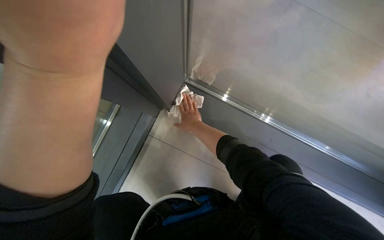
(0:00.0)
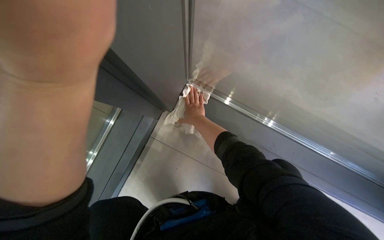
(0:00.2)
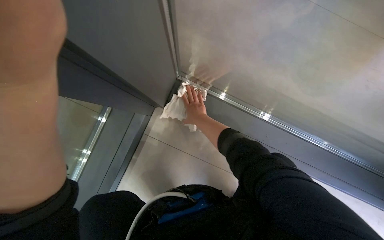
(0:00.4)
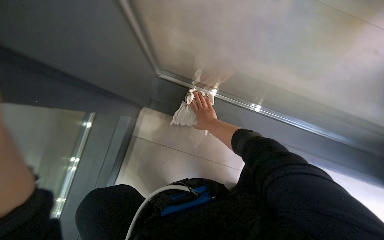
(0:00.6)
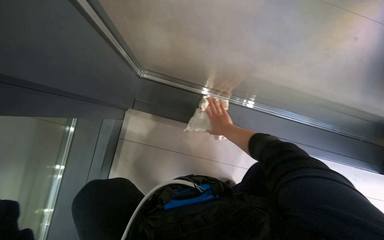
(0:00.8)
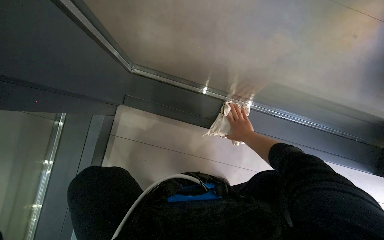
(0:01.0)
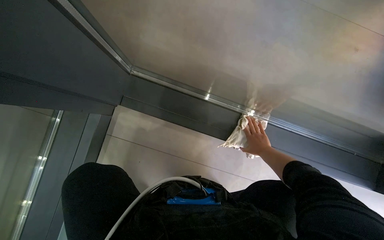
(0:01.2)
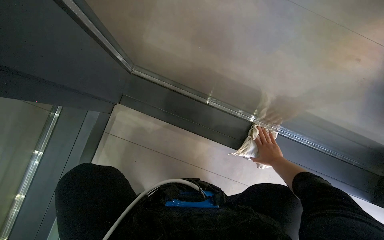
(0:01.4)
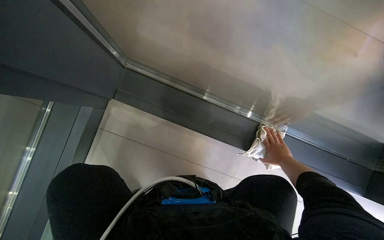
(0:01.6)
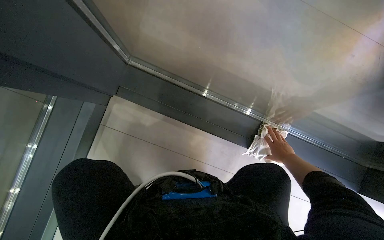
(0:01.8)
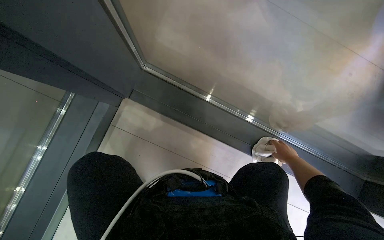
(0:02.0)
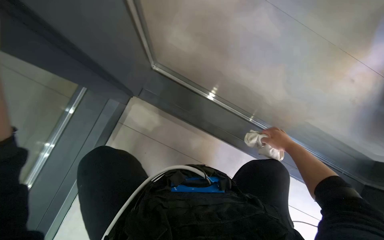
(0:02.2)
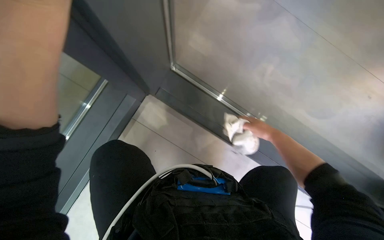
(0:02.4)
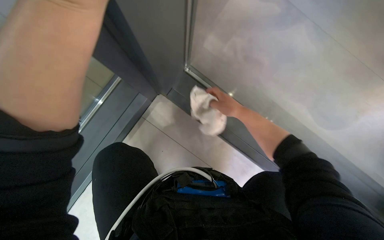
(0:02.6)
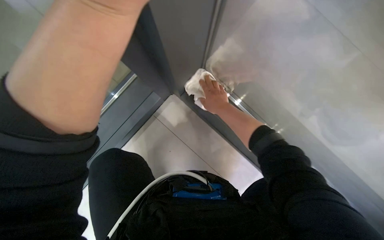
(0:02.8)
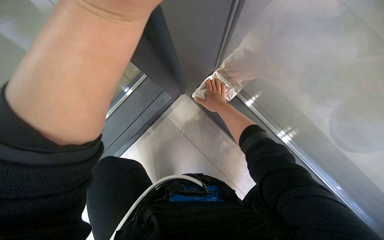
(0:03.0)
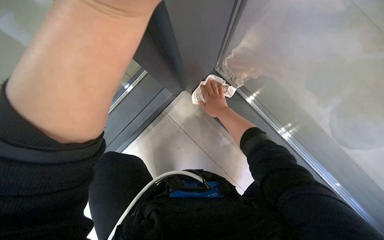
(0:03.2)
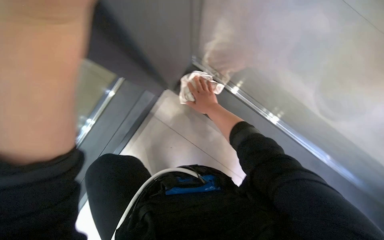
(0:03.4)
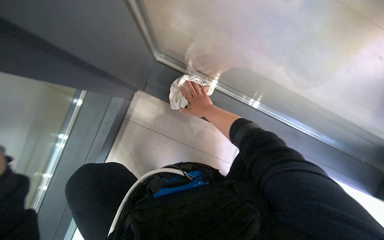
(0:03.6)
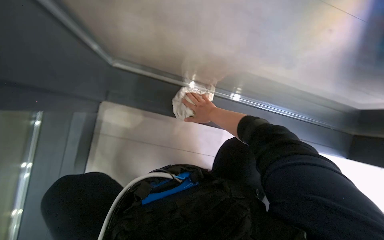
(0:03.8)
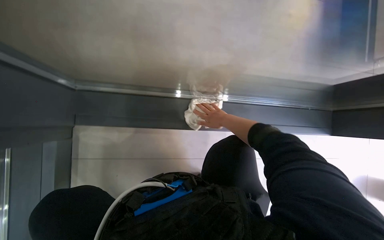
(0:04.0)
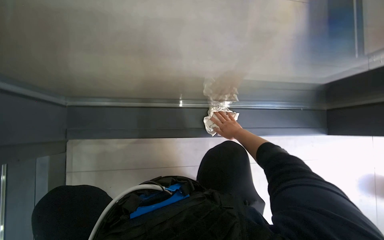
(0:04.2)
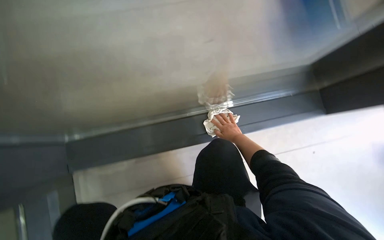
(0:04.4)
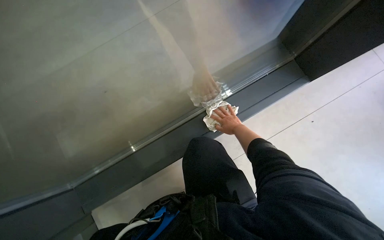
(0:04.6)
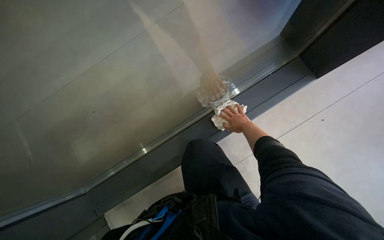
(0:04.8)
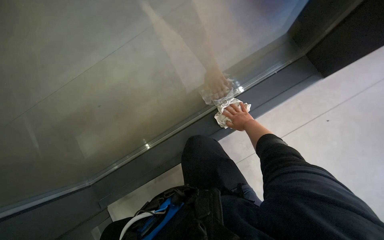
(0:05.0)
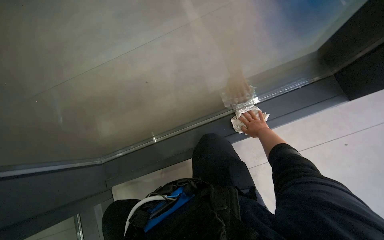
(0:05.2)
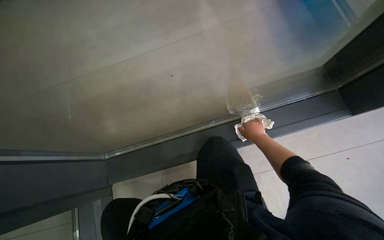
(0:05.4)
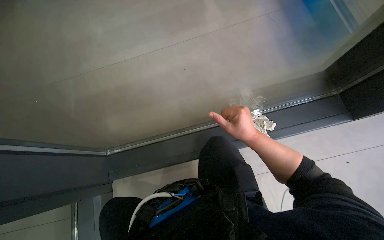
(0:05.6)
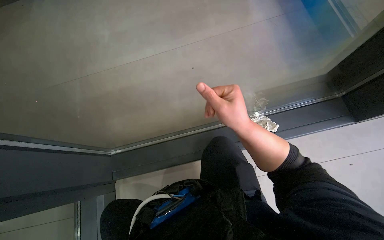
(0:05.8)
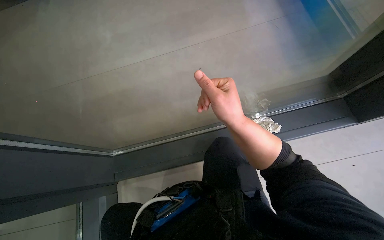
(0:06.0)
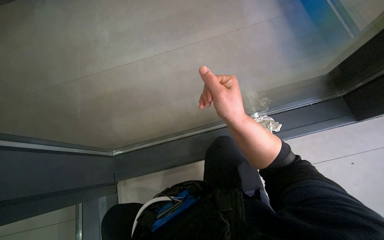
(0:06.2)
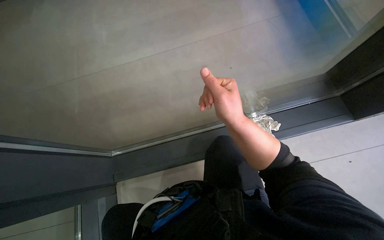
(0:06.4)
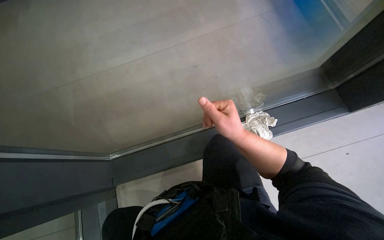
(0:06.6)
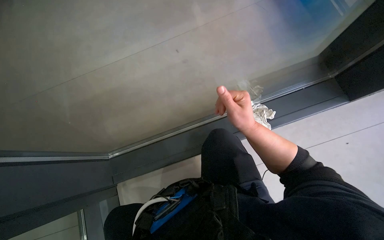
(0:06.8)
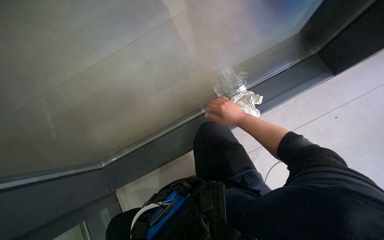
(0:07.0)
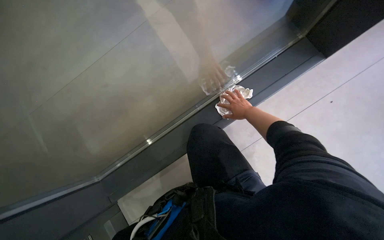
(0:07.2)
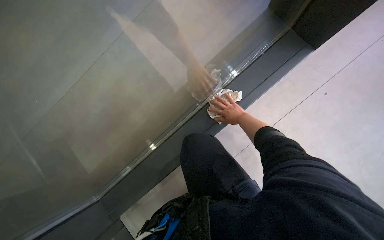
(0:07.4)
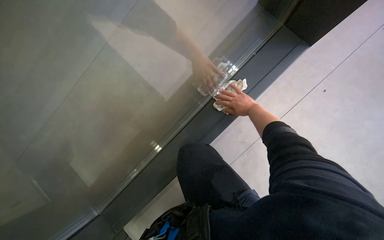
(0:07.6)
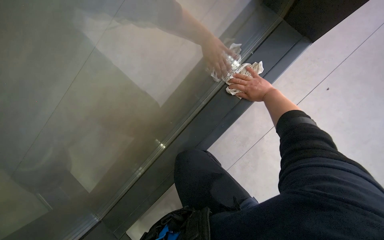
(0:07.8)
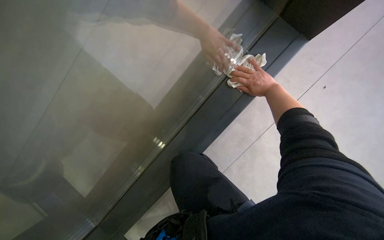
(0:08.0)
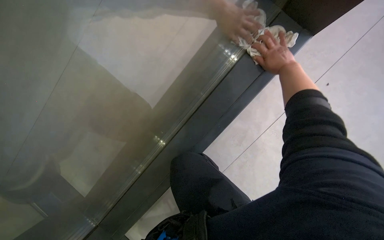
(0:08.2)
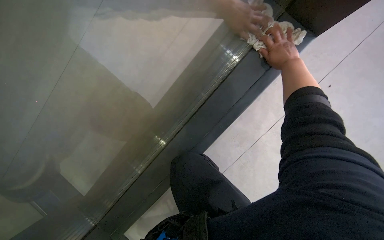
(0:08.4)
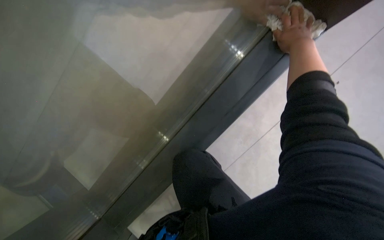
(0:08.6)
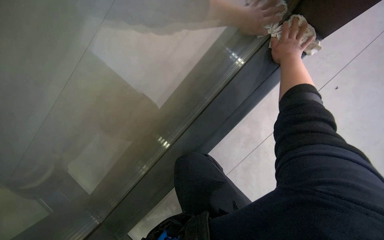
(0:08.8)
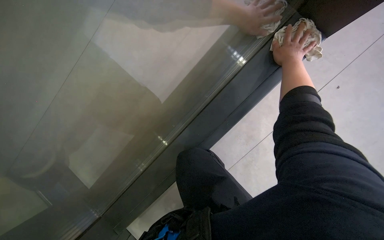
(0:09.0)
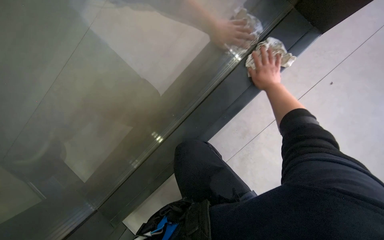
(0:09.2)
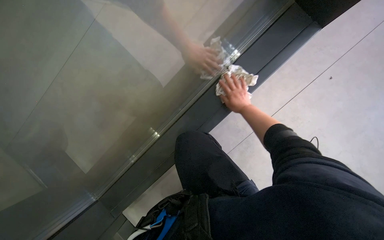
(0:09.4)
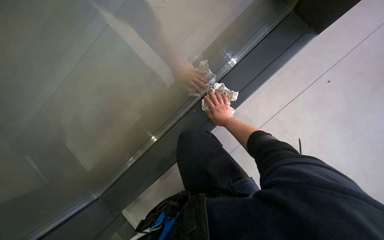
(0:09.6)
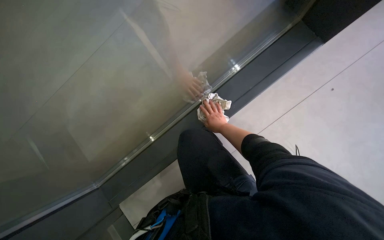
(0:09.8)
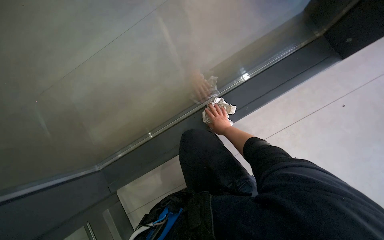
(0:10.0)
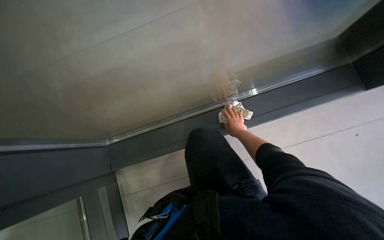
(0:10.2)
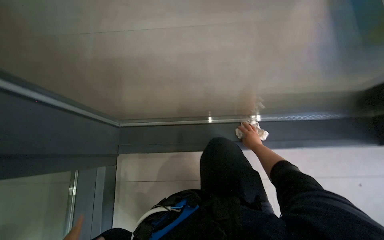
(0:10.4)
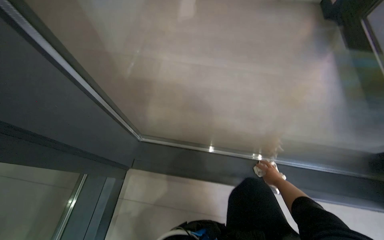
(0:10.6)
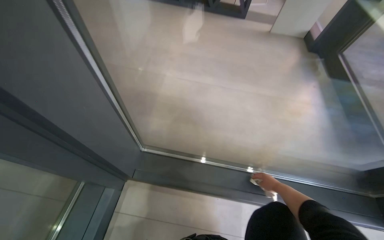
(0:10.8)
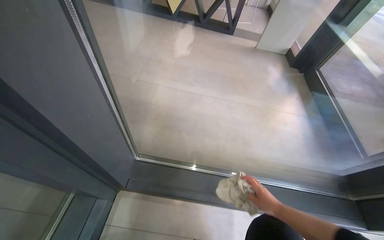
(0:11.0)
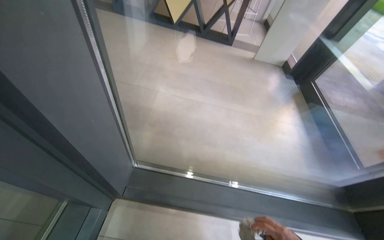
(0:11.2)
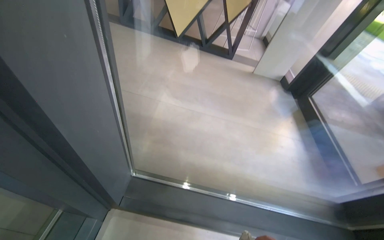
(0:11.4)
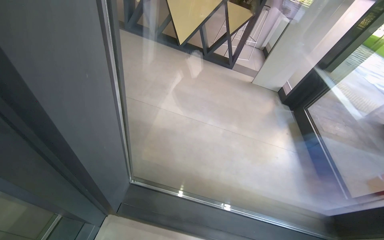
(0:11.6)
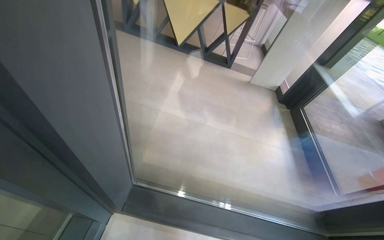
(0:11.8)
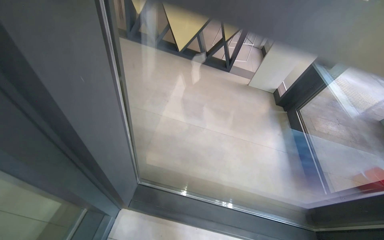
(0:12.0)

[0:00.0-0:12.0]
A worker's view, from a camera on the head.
Job: cleaning windows.
The whole recording: Cleaning window frame. The worker dips a cloth into a bucket and wipes the window frame.
0:00.0 to 0:01.6: The right hand shifts about 40 cm to the right.
0:01.6 to 0:03.0: The wearer's head swings about 30 degrees to the left. The right hand shifts some 50 cm to the left and up the picture.
0:03.0 to 0:04.4: The right hand moves to the right and farther from the camera, roughly 30 cm.
0:04.4 to 0:06.0: The right hand goes about 40 cm nearer to the camera and to the left.
0:06.0 to 0:07.6: The scene turns some 30 degrees counterclockwise in the picture. The right hand shifts about 50 cm farther from the camera and to the right.
0:07.6 to 0:09.0: The right hand travels nearer to the camera by roughly 10 cm.
0:09.0 to 0:10.4: Everything in view rotates some 40 degrees clockwise.
0:10.4 to 0:12.0: The camera pitches upward, by approximately 25 degrees.

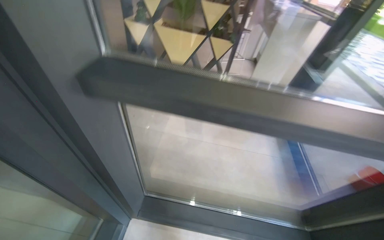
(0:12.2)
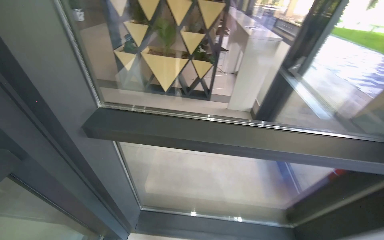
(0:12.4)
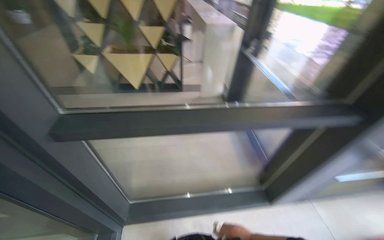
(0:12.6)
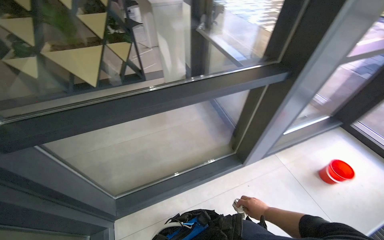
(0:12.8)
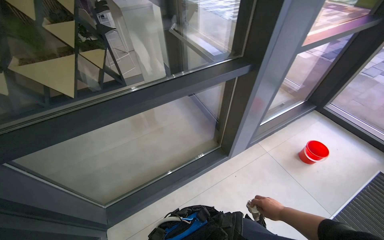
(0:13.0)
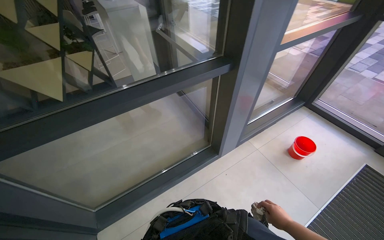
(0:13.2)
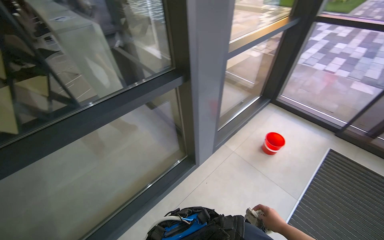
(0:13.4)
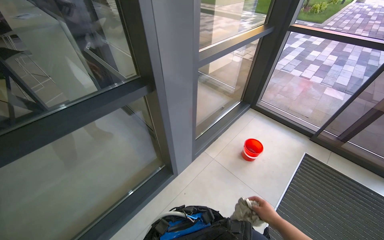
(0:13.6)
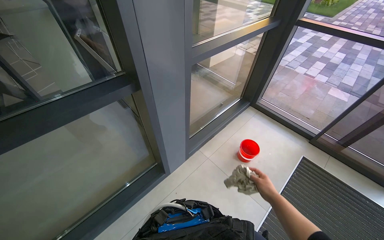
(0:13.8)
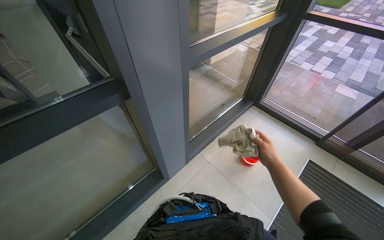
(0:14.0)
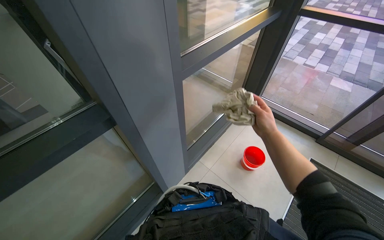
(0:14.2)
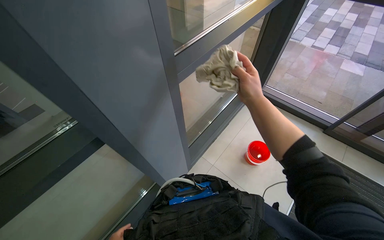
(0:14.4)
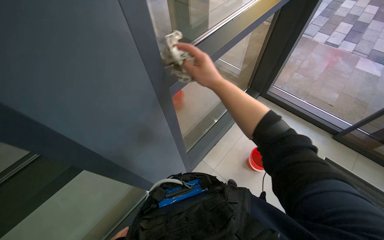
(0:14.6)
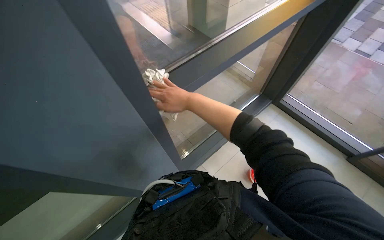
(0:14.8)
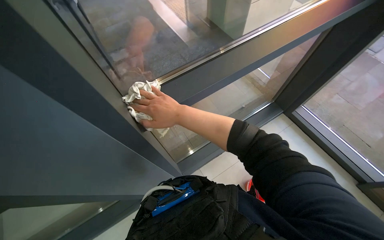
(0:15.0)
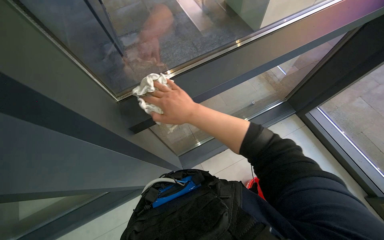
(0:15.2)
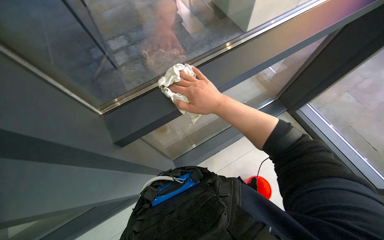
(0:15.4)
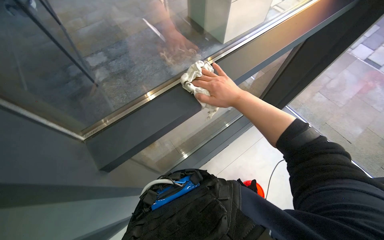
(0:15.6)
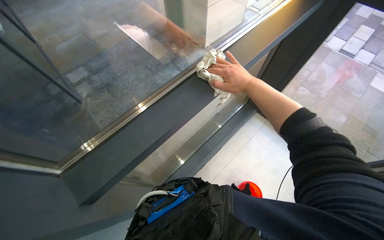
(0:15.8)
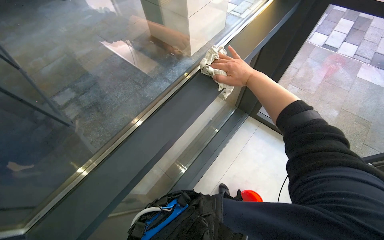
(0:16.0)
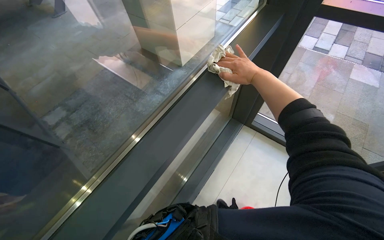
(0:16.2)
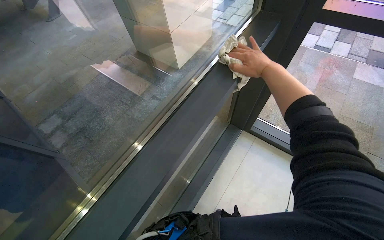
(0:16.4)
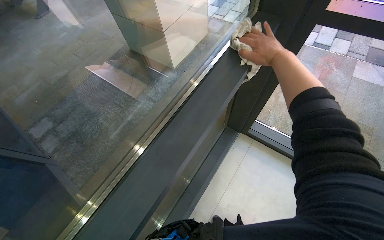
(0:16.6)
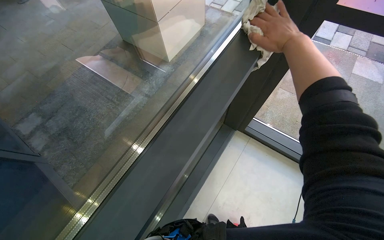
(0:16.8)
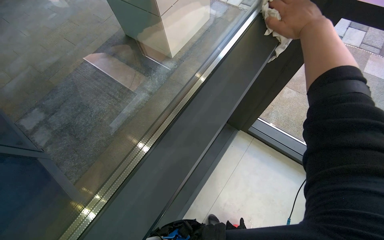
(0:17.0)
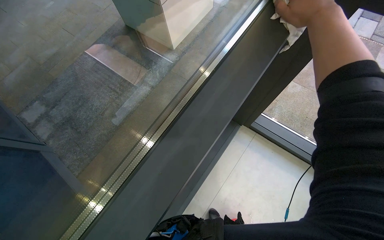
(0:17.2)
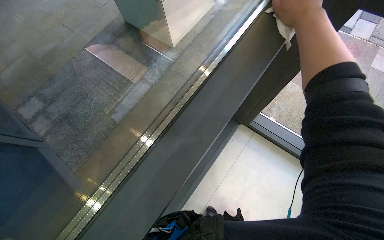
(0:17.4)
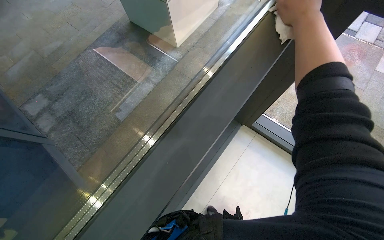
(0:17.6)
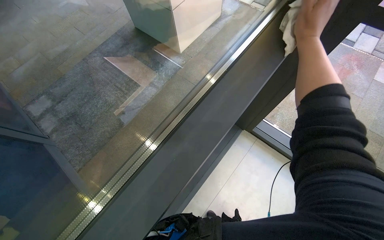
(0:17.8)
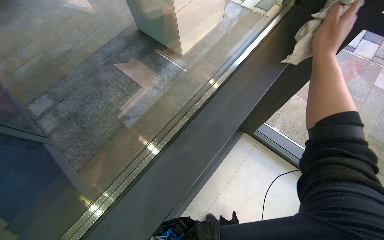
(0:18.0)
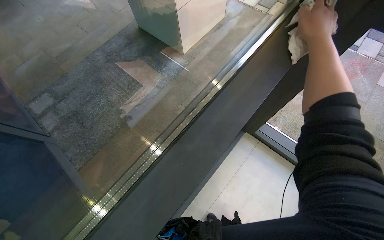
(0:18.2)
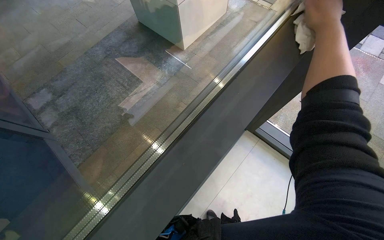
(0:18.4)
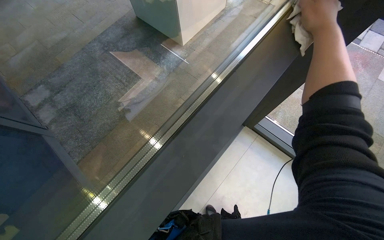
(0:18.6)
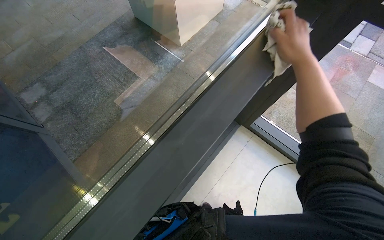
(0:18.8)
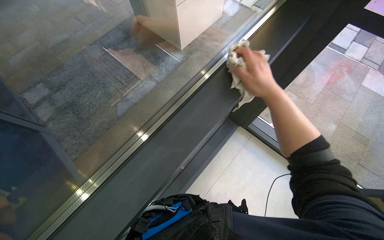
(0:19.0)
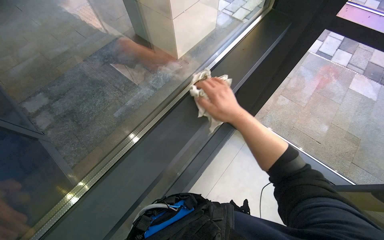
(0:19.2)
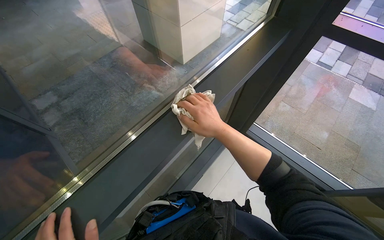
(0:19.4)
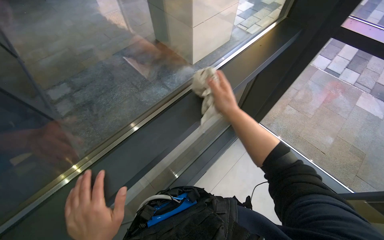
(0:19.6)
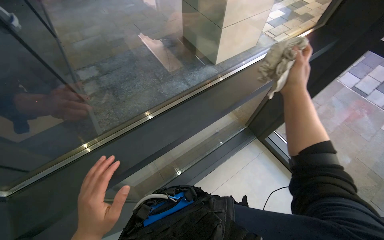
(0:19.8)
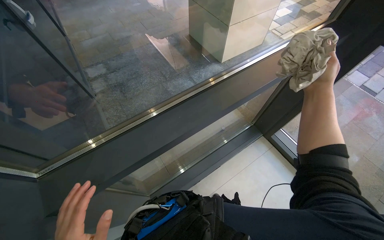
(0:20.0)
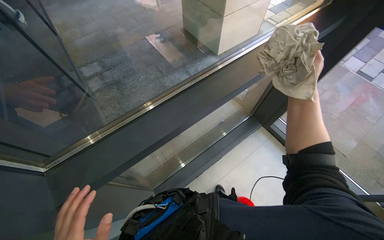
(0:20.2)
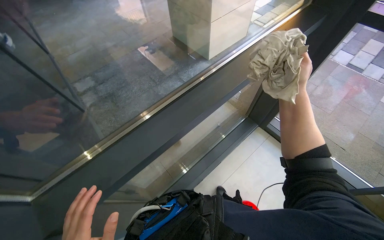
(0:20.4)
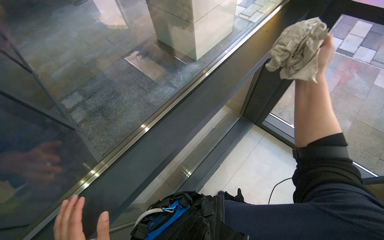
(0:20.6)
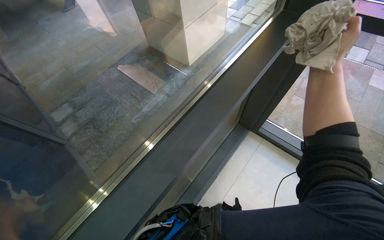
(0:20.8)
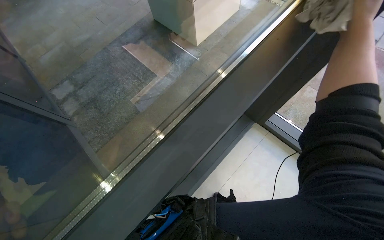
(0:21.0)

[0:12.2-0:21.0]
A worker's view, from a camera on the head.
Job: cleaning windows.
The whole recording: Cleaning window frame. The worker dips a cloth into a bucket and wipes the window frame.
0:12.2 to 0:13.6: The camera is carried approximately 90 cm. The wearer looks approximately 55 degrees further to the right.
0:13.6 to 0:15.2: The camera is carried roughly 80 cm. The wearer looks roughly 20 degrees further to the left. The camera pitches downward, by some 20 degrees.
0:15.2 to 0:16.6: The wearer looks roughly 30 degrees further to the right. The view tips upward by some 15 degrees. The right hand is displaced to the right and up the picture by approximately 40 cm.
0:18.0 to 0:19.6: The right hand goes some 40 cm down the picture and to the left.
0:19.6 to 0:21.0: The right hand heads to the right and up the picture, covering about 35 cm.
